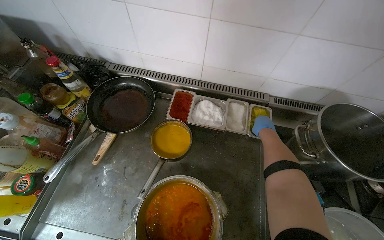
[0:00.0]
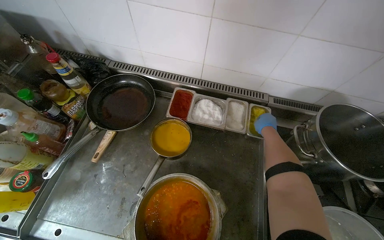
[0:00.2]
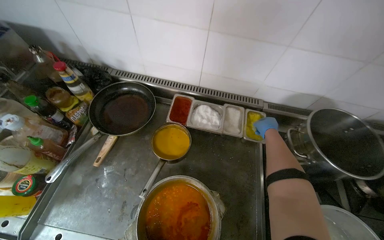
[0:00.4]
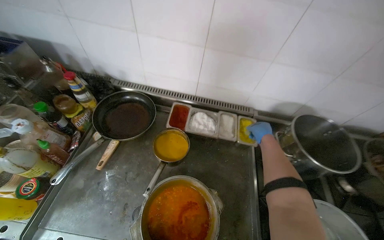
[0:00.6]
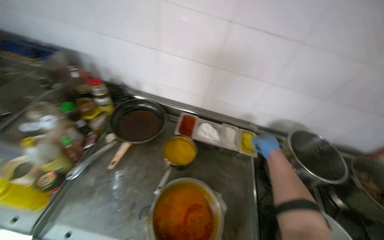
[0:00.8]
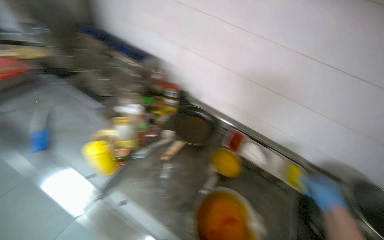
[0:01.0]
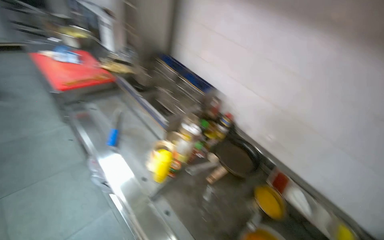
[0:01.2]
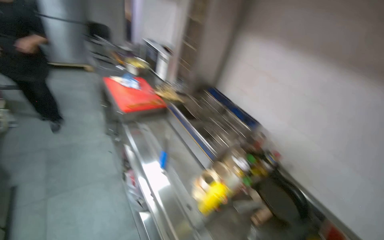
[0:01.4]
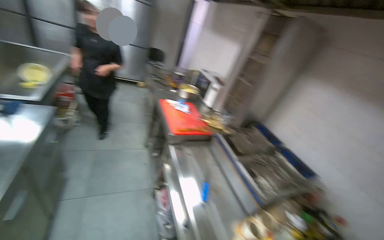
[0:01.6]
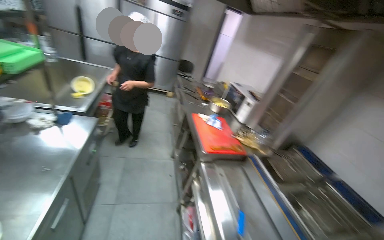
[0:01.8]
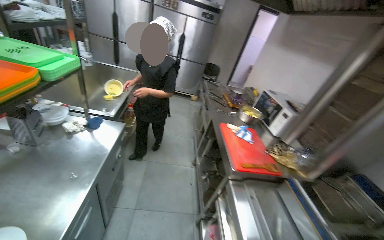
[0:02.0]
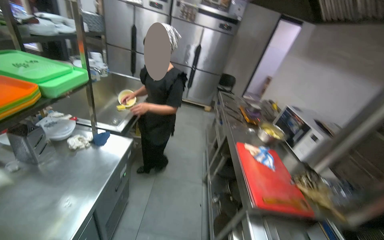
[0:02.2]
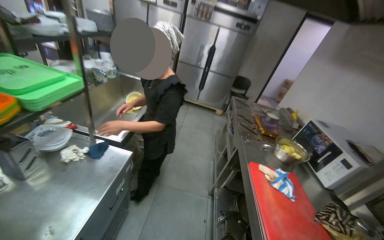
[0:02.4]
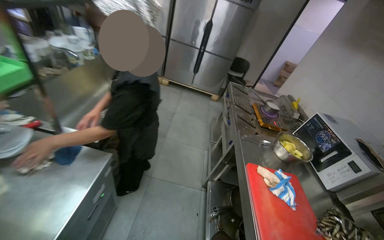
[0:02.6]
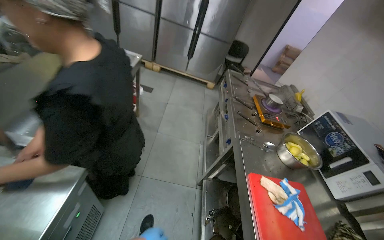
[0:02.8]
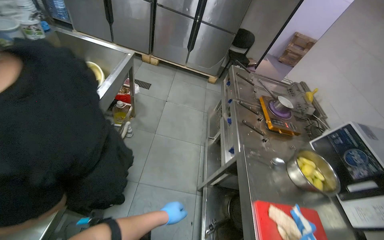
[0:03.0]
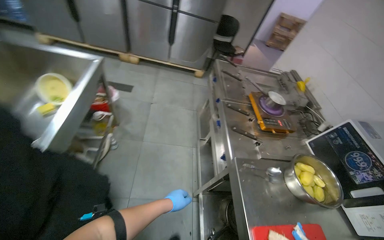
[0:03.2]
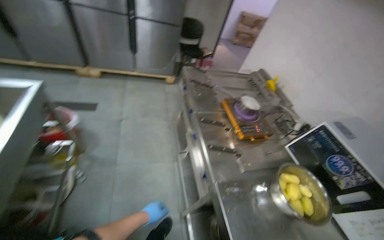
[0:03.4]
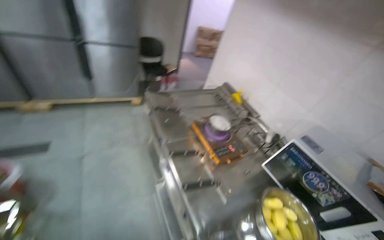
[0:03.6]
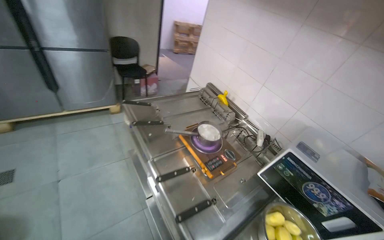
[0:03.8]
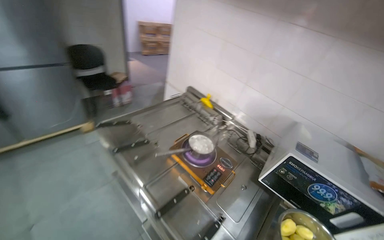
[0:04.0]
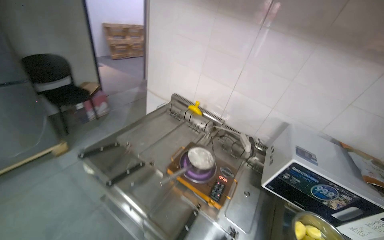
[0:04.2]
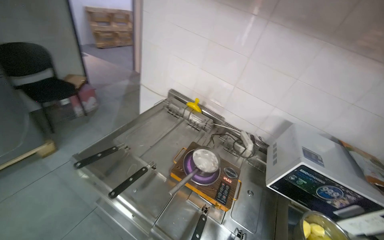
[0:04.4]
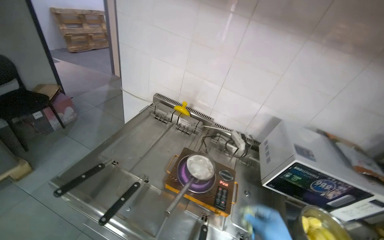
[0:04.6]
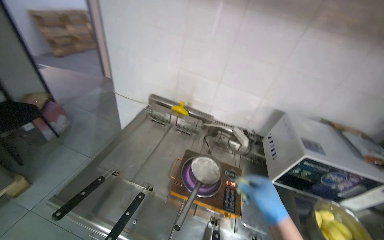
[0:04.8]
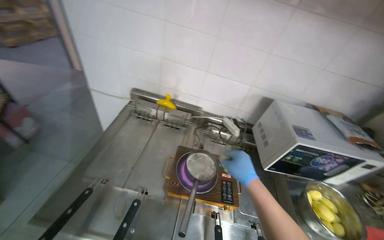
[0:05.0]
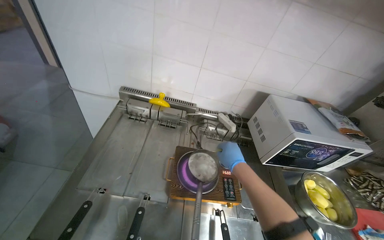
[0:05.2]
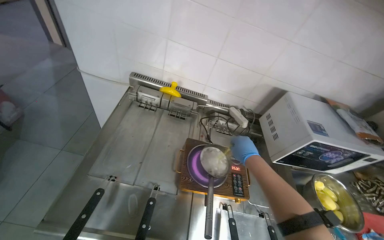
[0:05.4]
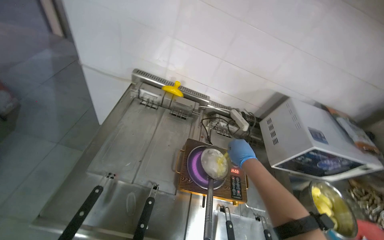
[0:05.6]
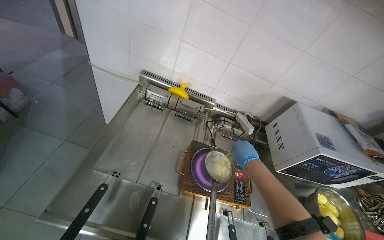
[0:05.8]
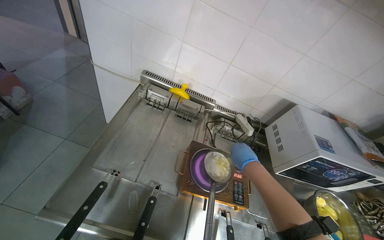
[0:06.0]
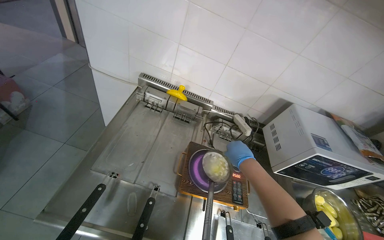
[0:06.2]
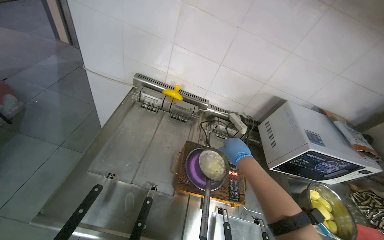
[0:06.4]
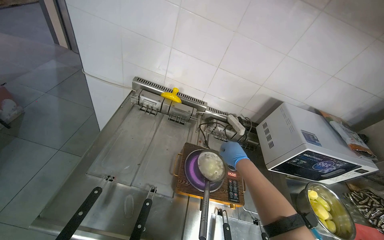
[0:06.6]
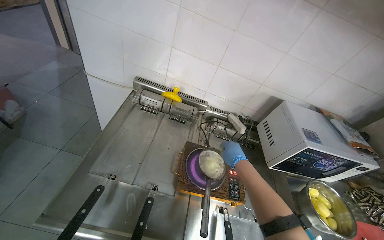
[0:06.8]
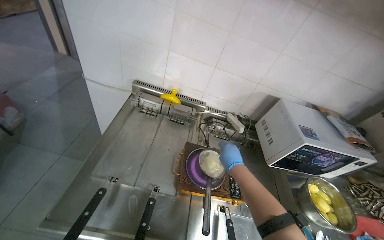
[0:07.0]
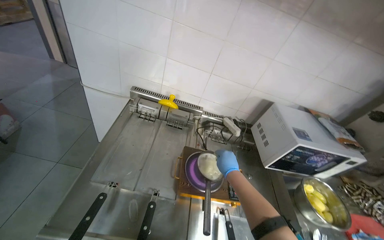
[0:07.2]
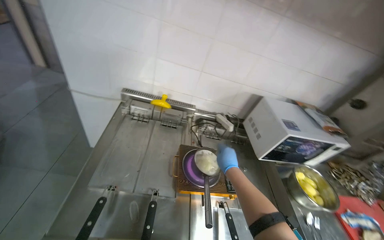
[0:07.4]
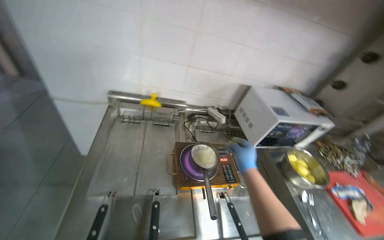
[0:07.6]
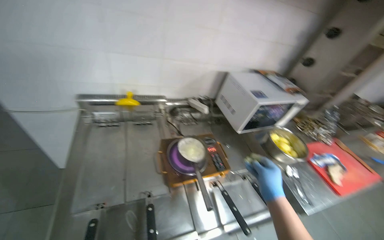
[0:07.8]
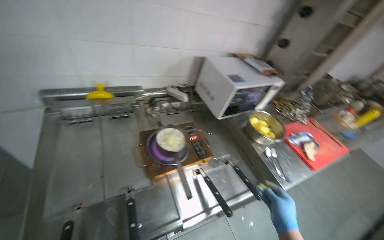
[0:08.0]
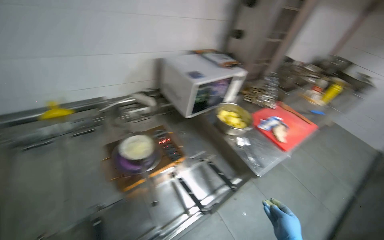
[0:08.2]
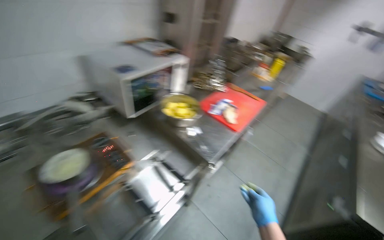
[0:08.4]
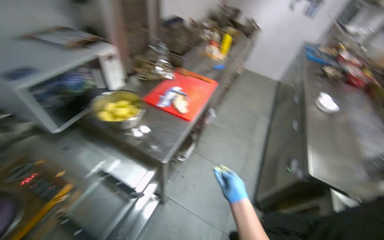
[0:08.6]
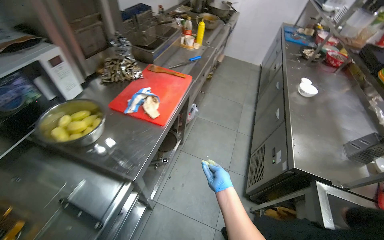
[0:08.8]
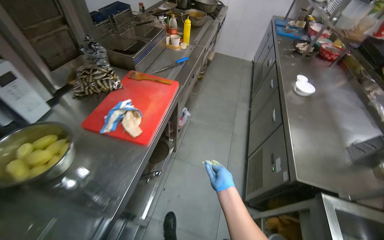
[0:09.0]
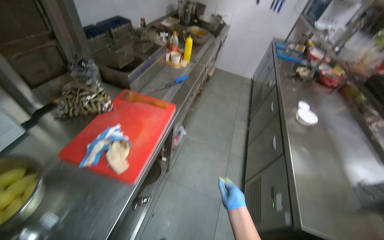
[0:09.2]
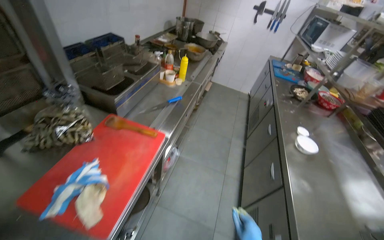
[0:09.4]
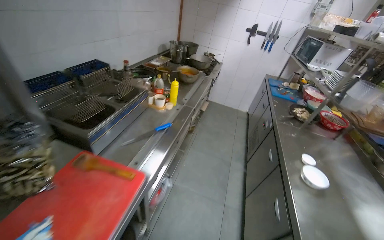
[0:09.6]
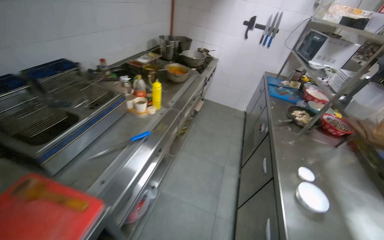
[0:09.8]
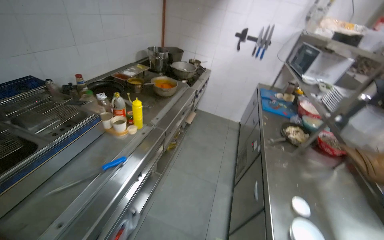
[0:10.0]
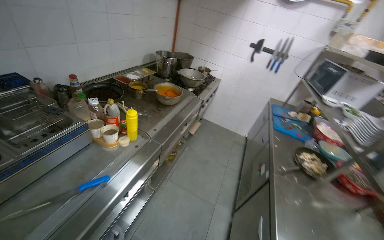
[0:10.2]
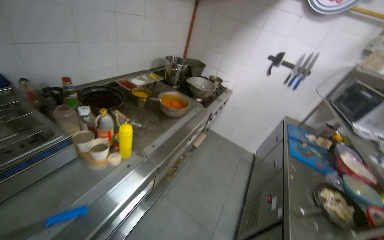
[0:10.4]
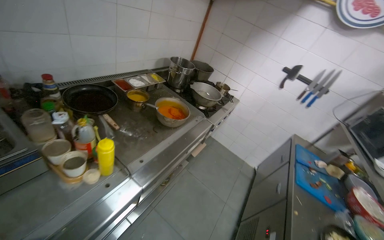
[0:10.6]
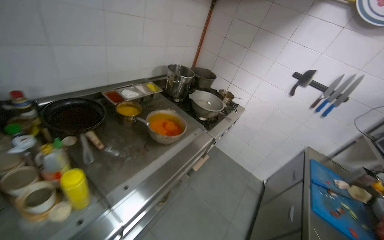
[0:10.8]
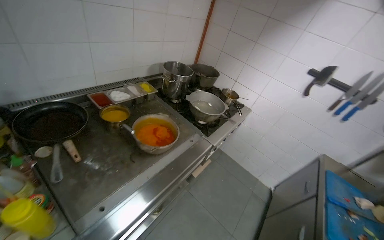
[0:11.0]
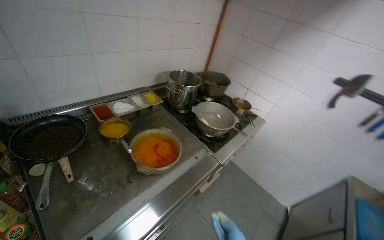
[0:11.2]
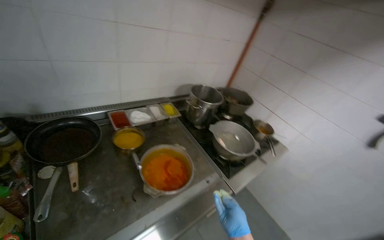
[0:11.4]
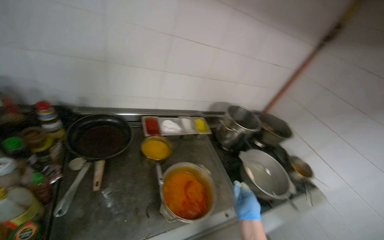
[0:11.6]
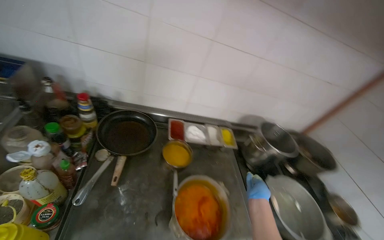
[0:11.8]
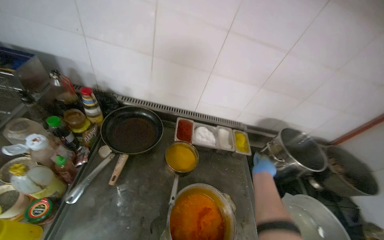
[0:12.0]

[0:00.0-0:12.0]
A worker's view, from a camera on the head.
Job: cooking food.
The whole recording: Stirring ingredients in pot on cooker. The worker stirs ingredients in a pot on the cooker, adding small items and potatoes.
0:00.0 to 0:01.6: The camera travels approximately 90 cm. The wearer looks some 55 degrees further to the left. The wearer looks roughly 45 degrees further upward.
0:01.6 to 0:03.0: The camera travels about 1 m. The head rotates some 25 degrees to the left.
0:03.0 to 0:04.4: The head travels about 1 m. The wearer's head swings approximately 65 degrees to the right.
0:04.4 to 0:06.0: The camera sweeps to the right, by approximately 15 degrees. The view tips downward by about 15 degrees.
0:07.6 to 0:09.0: The camera is carried some 80 cm. The head turns to the right by roughly 65 degrees. The camera pitches downward, by about 20 degrees.
0:09.0 to 0:10.4: The wearer moves roughly 1 m. The wearer looks approximately 15 degrees further upward.
0:10.4 to 0:12.0: The camera travels approximately 90 cm. The wearer looks some 60 degrees further to the left.

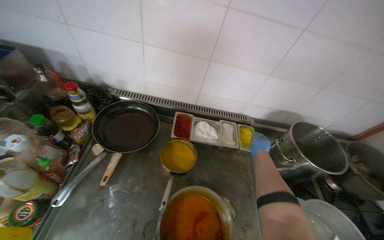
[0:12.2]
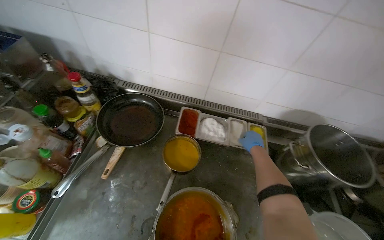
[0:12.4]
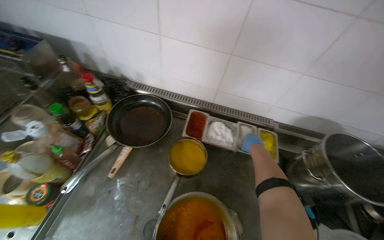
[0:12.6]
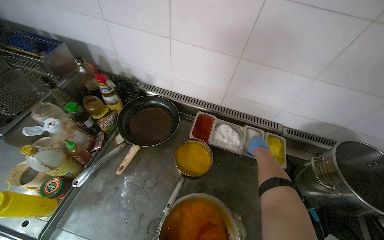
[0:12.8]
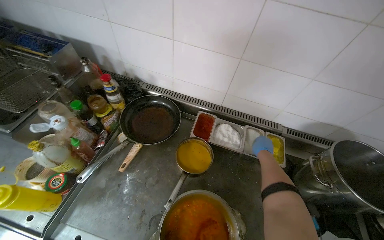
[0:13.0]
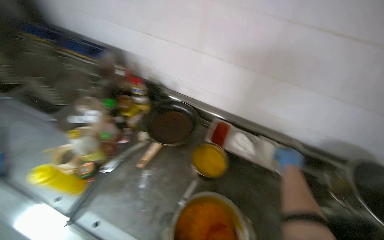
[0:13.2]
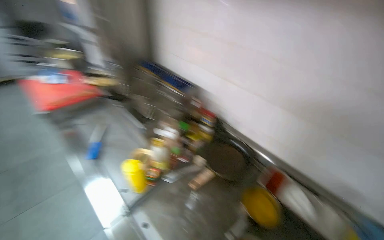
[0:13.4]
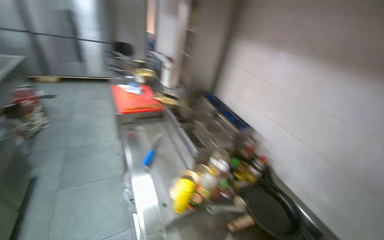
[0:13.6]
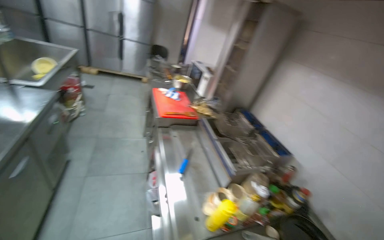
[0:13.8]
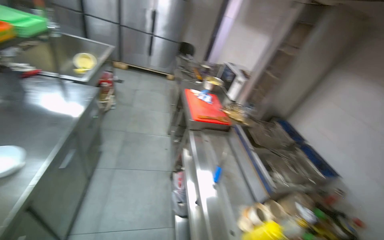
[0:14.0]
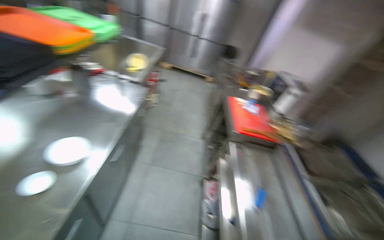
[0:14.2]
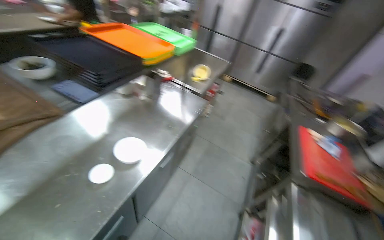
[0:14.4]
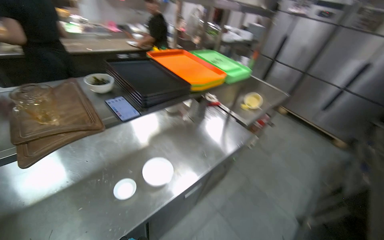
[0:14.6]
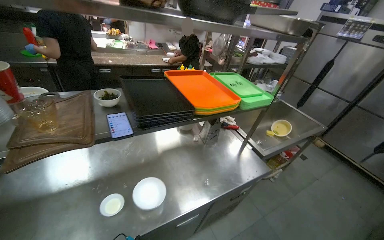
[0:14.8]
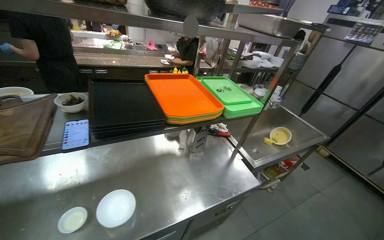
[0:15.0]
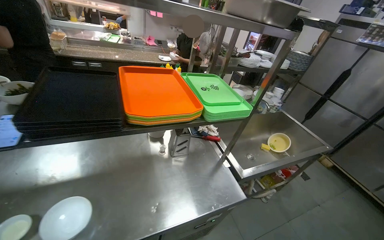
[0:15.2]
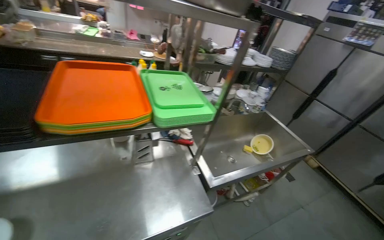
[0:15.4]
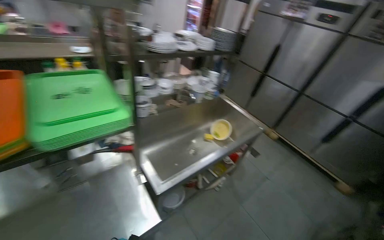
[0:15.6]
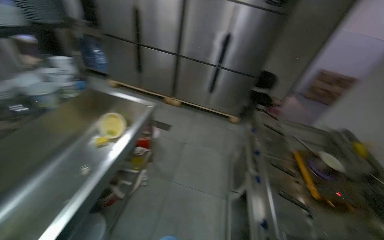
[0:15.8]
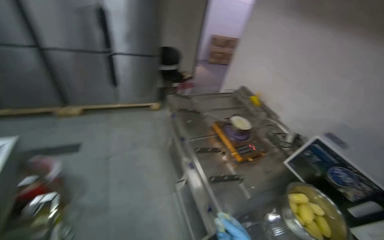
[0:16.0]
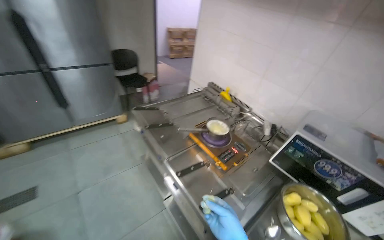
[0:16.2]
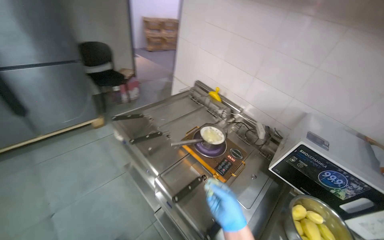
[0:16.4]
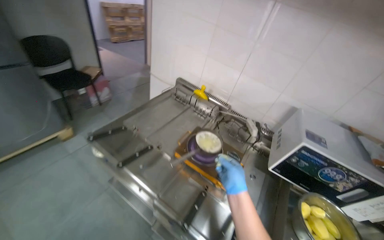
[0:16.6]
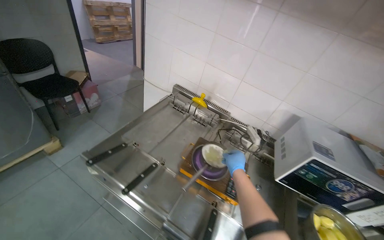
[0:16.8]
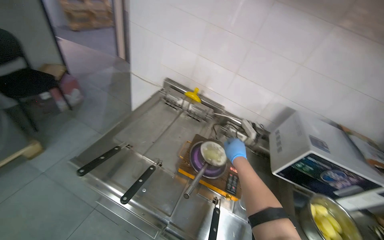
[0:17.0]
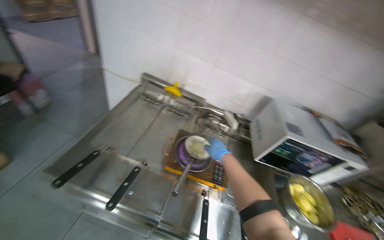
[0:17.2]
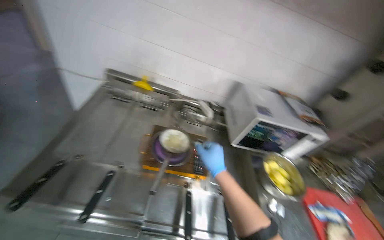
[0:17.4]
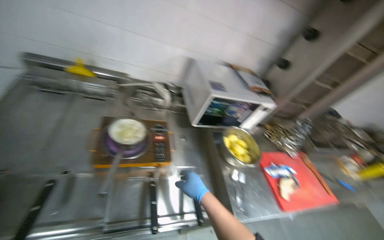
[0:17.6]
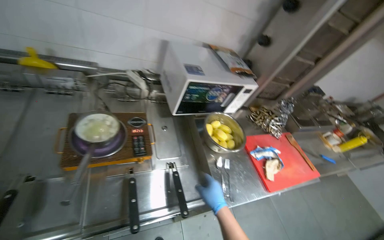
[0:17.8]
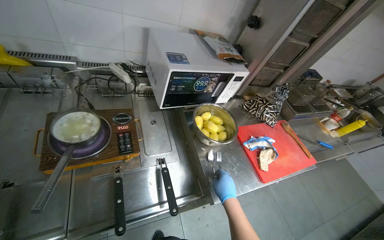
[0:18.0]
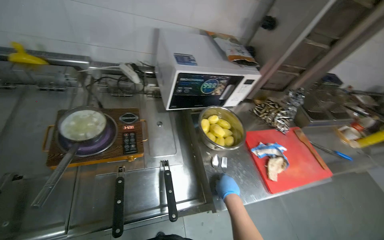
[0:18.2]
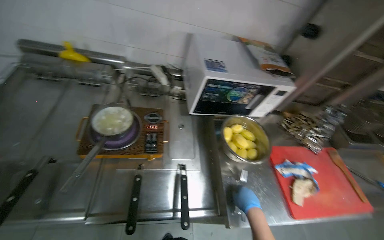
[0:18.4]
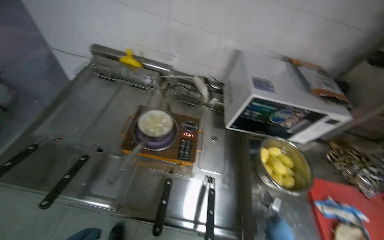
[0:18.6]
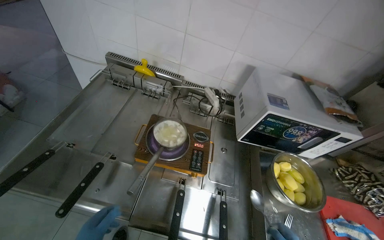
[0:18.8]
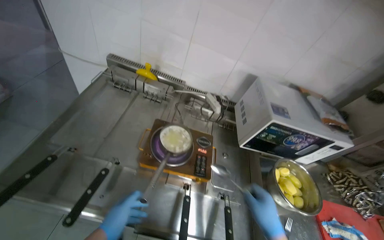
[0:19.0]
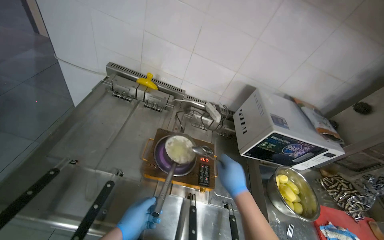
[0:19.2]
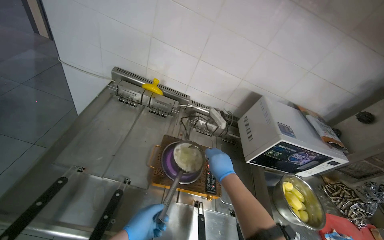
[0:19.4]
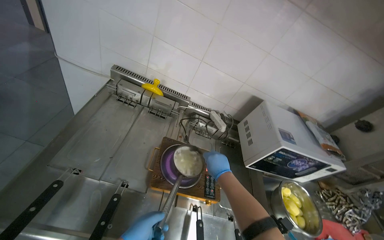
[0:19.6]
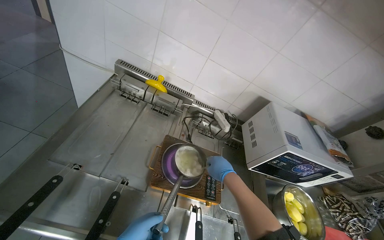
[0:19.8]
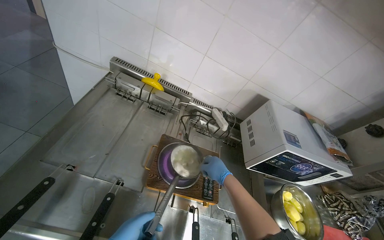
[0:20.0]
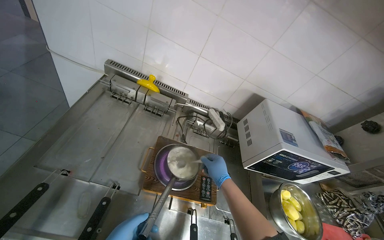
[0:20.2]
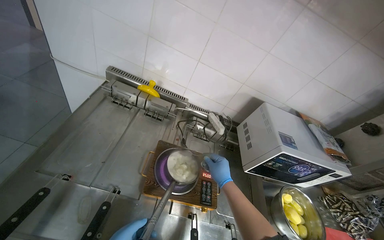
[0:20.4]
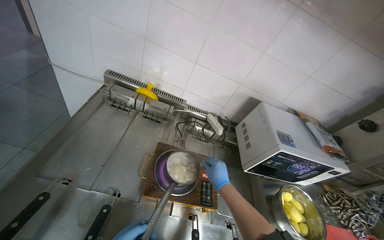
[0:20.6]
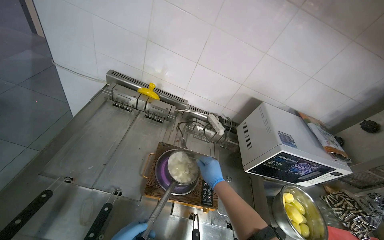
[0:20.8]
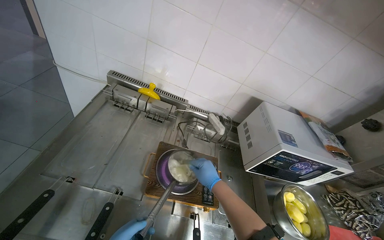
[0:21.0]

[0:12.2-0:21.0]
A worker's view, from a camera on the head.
Job: cooking food.
The whole recording: Stirring ingredients in pot on cooker. The worker stirs ingredients in a pot on the cooker, adding small items and potatoes.
0:12.2 to 0:13.6: The wearer looks roughly 60 degrees further to the left. The view tips upward by about 25 degrees.
0:13.6 to 0:15.2: The head travels approximately 1 m. The wearer looks about 95 degrees further to the left. The view tilts some 20 degrees upward.
0:15.2 to 0:16.6: The camera travels some 1.5 m. The head rotates approximately 120 degrees to the right. The view tilts roughly 30 degrees downward.
0:16.6 to 0:18.0: The head turns to the right by about 50 degrees. The wearer looks roughly 25 degrees further downward.
0:18.0 to 0:19.6: The wearer looks some 25 degrees further to the left.
